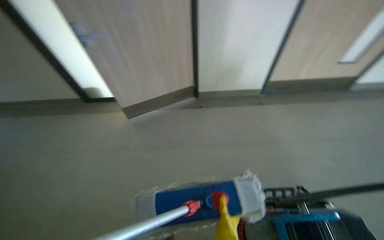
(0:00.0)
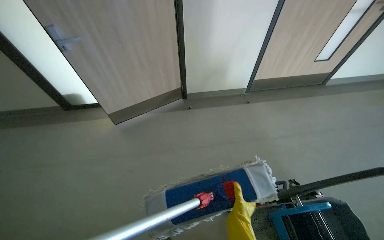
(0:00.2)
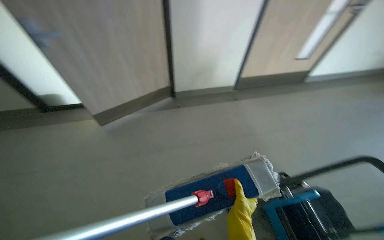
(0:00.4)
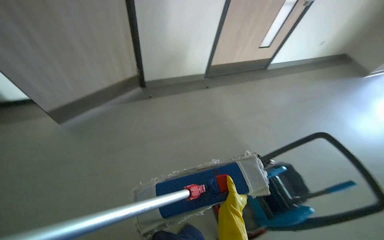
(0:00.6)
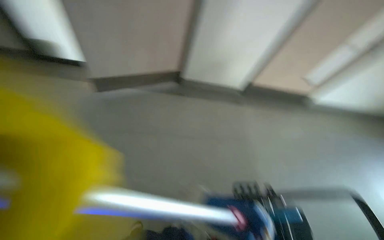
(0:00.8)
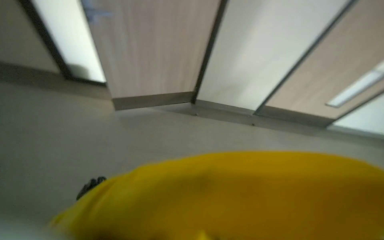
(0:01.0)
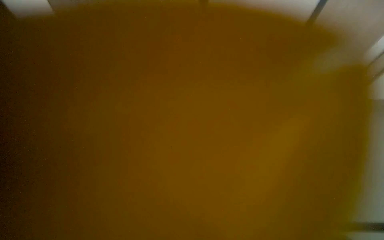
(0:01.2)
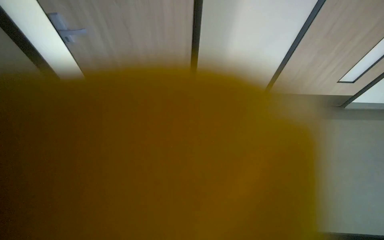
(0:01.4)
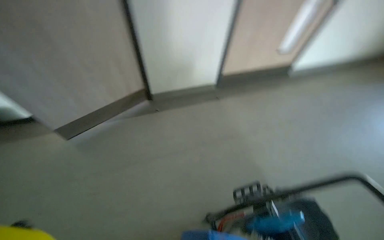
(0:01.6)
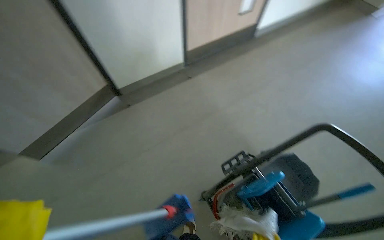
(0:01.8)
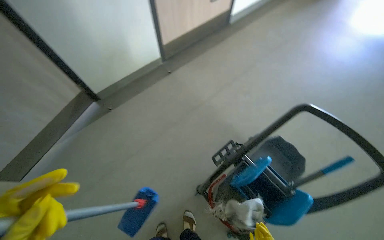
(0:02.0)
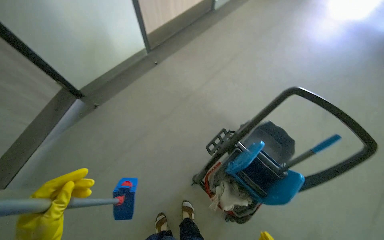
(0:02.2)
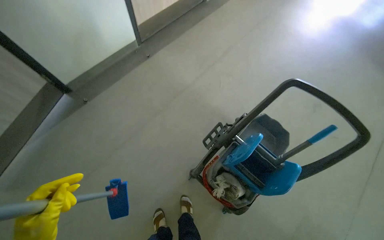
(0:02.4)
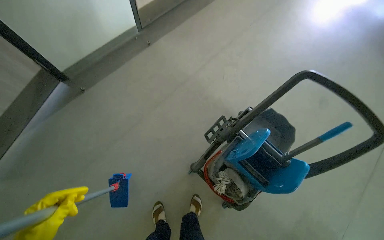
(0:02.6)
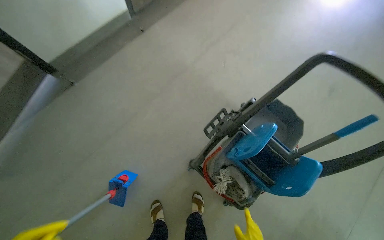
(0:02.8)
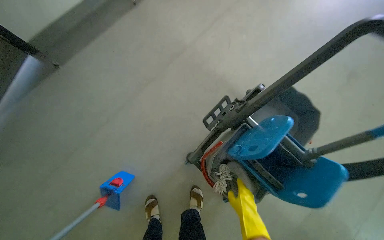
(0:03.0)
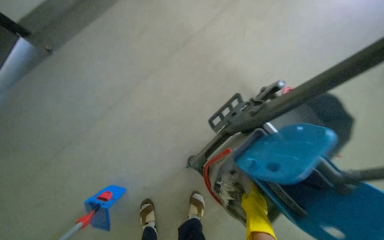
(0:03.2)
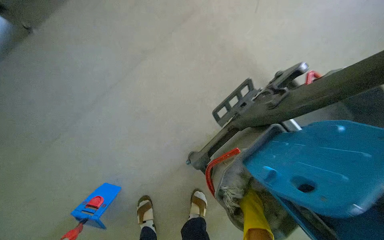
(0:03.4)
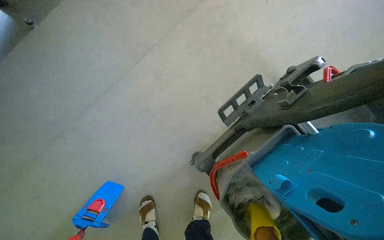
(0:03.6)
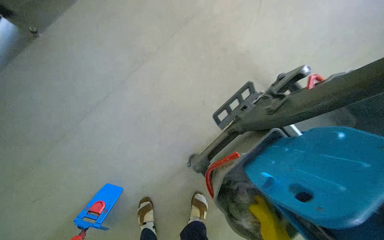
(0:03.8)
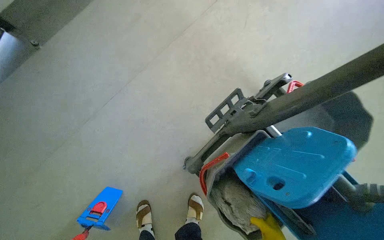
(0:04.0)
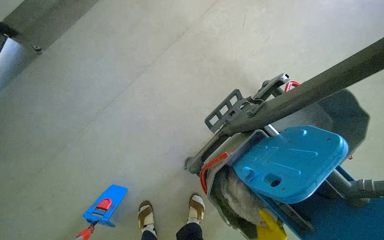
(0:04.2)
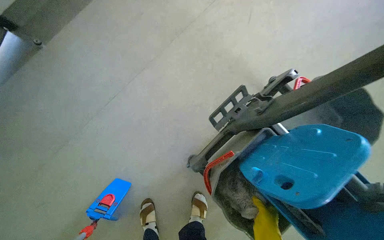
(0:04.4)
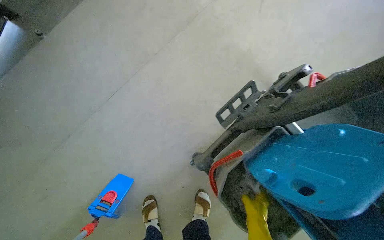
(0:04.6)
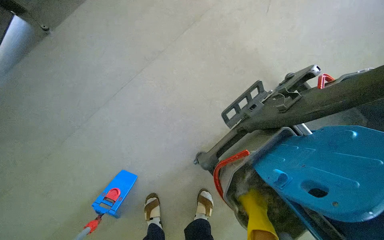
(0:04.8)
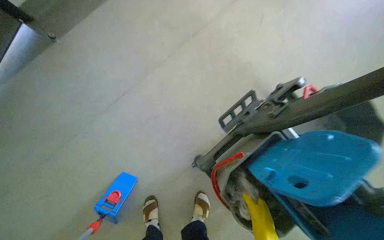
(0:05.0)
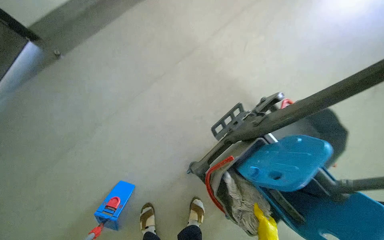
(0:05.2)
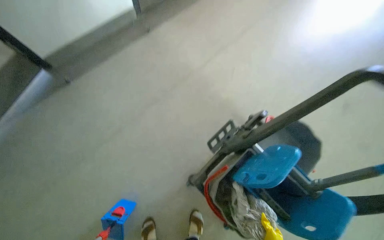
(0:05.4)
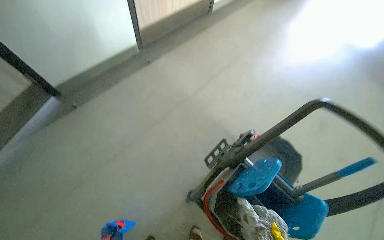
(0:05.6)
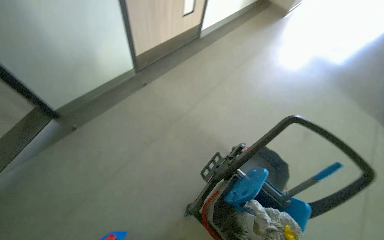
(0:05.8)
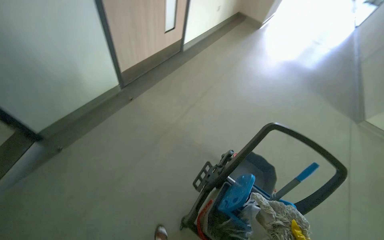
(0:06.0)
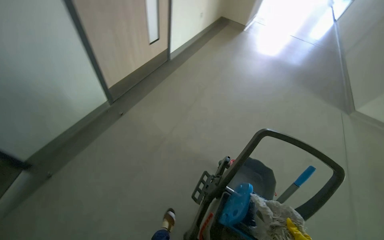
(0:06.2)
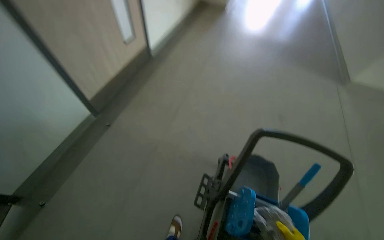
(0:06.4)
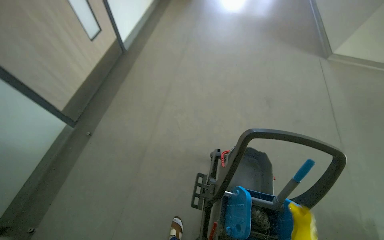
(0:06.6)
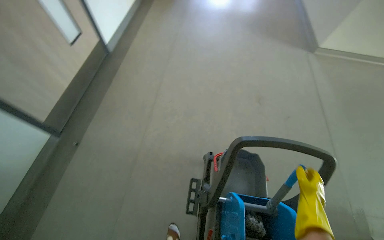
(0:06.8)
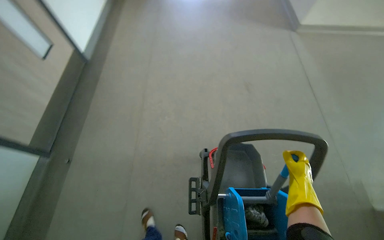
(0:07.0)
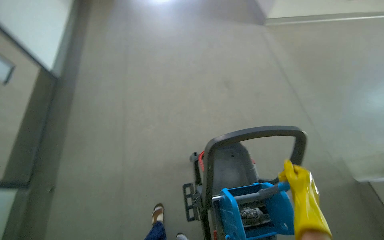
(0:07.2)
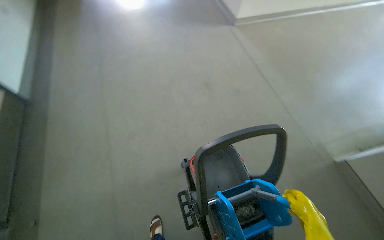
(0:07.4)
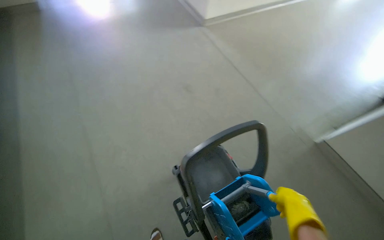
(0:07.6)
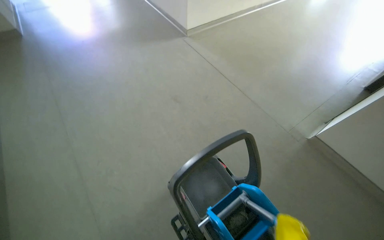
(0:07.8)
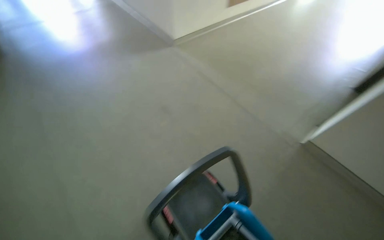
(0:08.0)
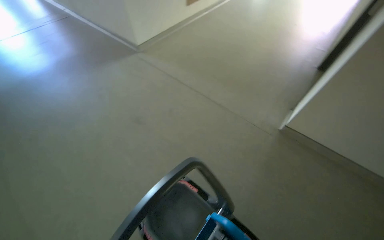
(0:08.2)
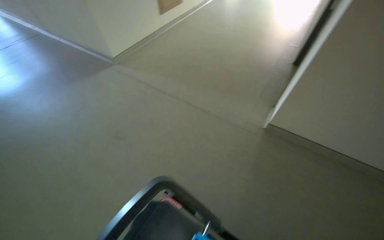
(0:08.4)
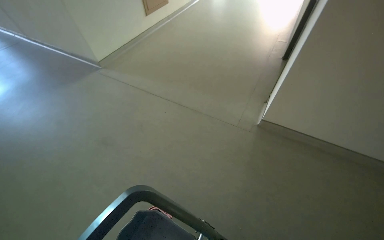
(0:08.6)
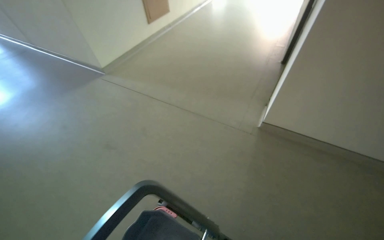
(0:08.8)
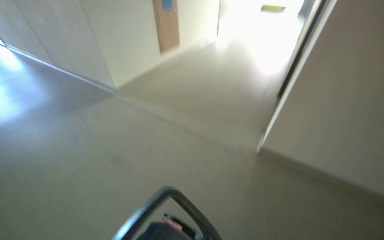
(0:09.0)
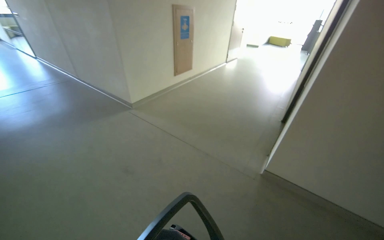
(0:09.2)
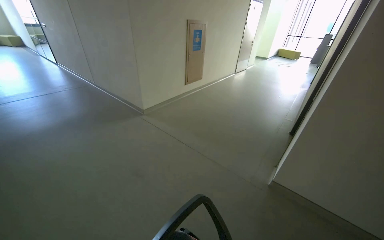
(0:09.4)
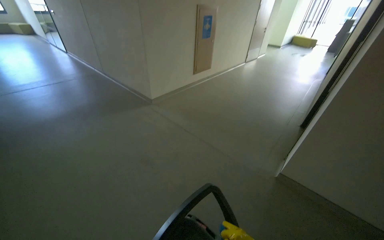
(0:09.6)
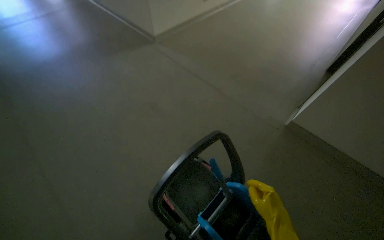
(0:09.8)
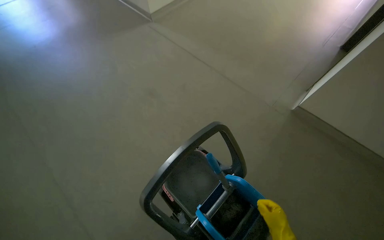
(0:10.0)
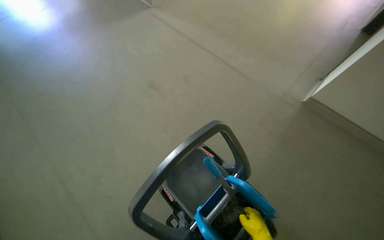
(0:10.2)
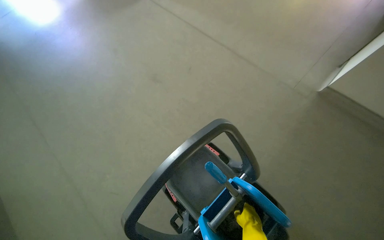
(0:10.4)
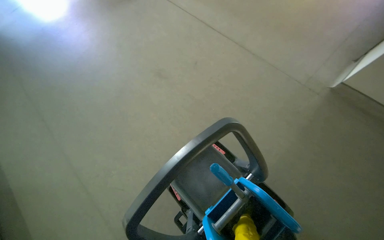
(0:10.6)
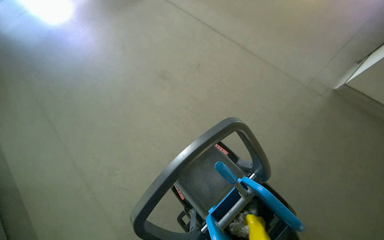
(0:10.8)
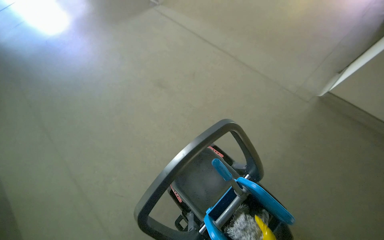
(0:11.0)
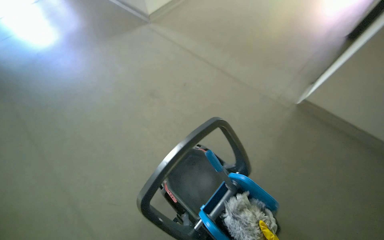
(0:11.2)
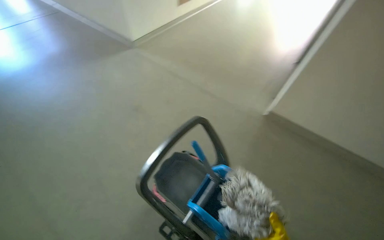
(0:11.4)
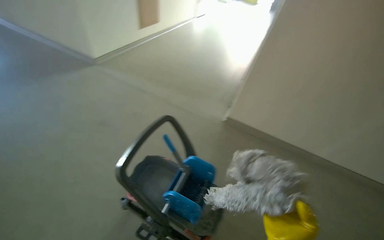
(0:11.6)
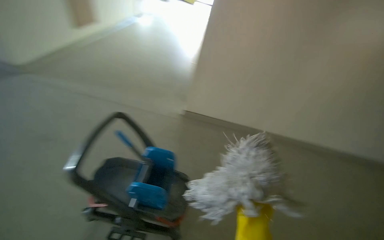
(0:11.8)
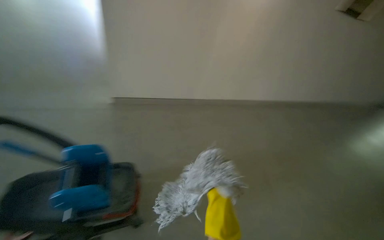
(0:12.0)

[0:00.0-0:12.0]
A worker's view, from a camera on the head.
Job: preparing cleaning supplies.
The whole recording: Preparing mop for cleaning. The worker changes the mop head on the mop handle.
0:00.0 to 0:01.6: The head turns to the right by about 35 degrees.
0:04.4 to 0:06.0: The head travels about 50 cm. The camera sweeps to the right, by some 15 degrees. The view tips upward by approximately 25 degrees.
0:06.0 to 0:07.6: The head travels some 50 cm. The wearer's head swings some 65 degrees to the right.
0:07.6 to 0:09.0: The head turns to the right by approximately 30 degrees. The camera pitches upward, by some 15 degrees.
0:09.0 to 0:10.4: The view pans to the left by about 15 degrees. The view tips downward by some 25 degrees.
0:10.4 to 0:12.0: The camera is carried approximately 70 cm. The wearer's head swings some 60 degrees to the right. The view tilts some 15 degrees upward.

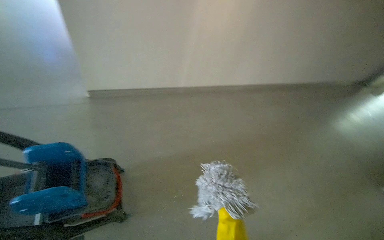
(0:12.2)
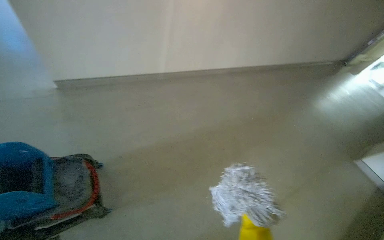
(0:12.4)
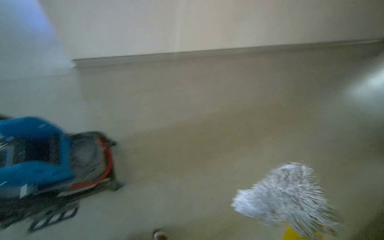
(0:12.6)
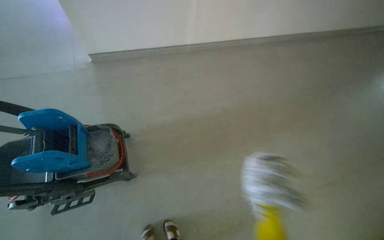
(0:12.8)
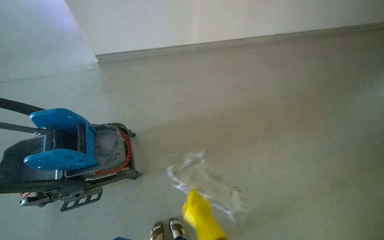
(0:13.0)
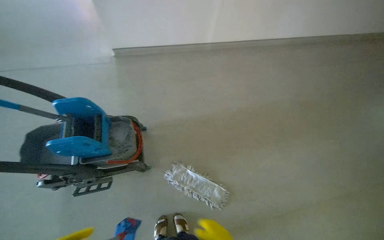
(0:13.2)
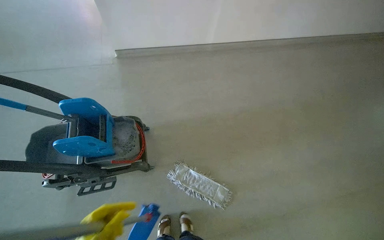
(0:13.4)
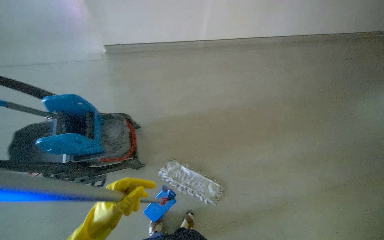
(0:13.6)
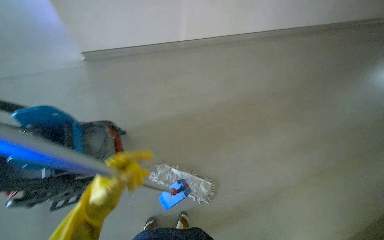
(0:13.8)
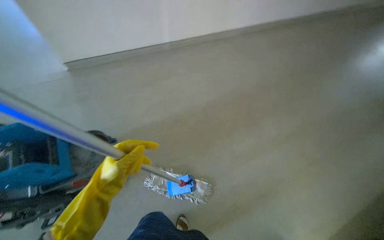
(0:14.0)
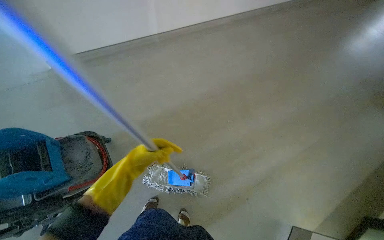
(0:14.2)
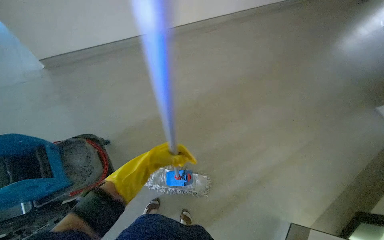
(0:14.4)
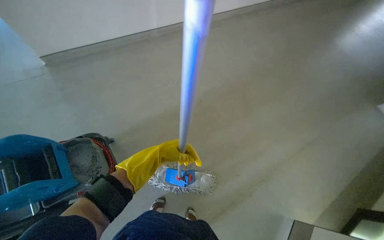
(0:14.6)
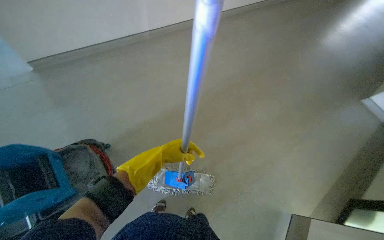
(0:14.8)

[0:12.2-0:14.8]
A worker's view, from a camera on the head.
Job: preparing cleaning supplies.
The whole recording: Preparing mop for cleaning. The worker changes the mop head on the mop handle.
0:12.2 to 0:13.4: The view tips downward by approximately 15 degrees.
0:13.4 to 0:14.8: The head turns to the right by approximately 25 degrees.

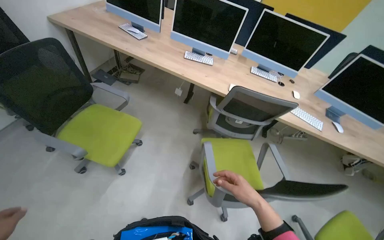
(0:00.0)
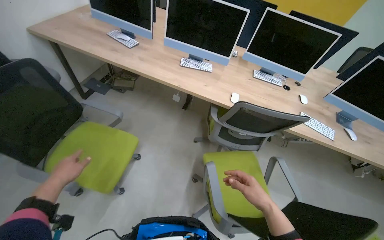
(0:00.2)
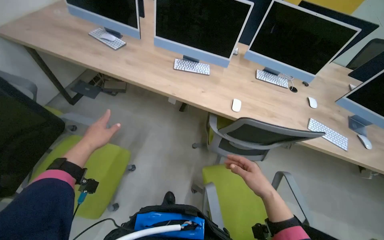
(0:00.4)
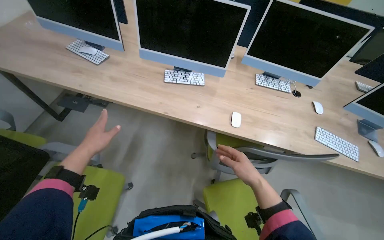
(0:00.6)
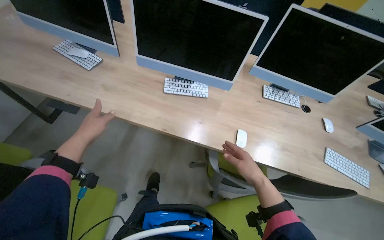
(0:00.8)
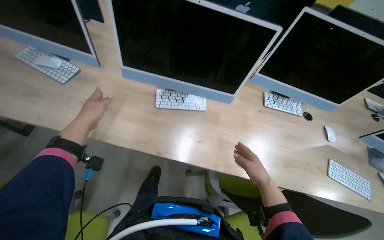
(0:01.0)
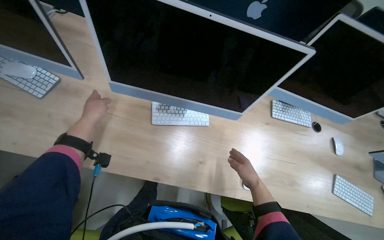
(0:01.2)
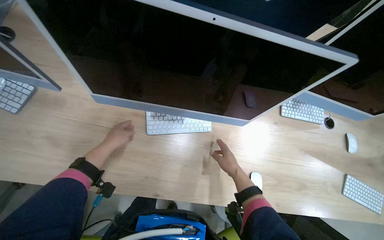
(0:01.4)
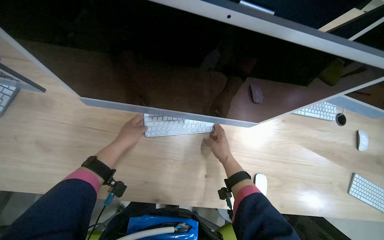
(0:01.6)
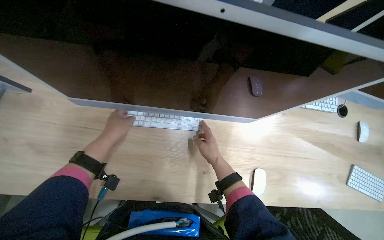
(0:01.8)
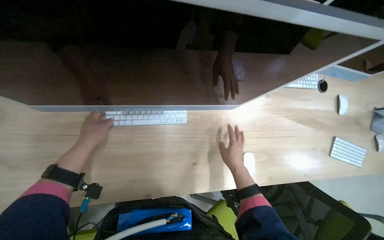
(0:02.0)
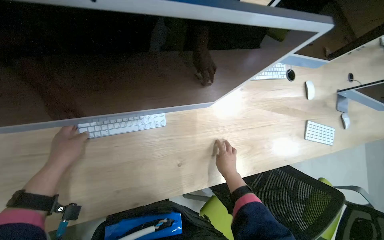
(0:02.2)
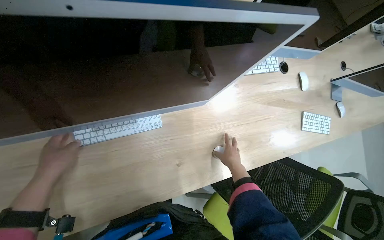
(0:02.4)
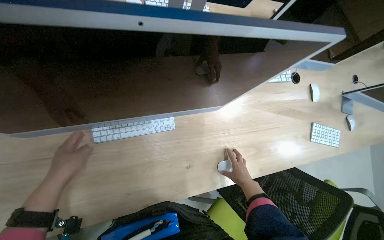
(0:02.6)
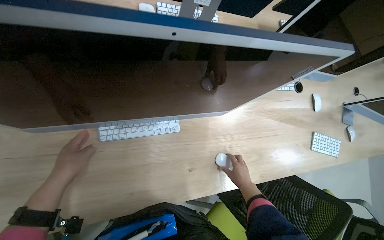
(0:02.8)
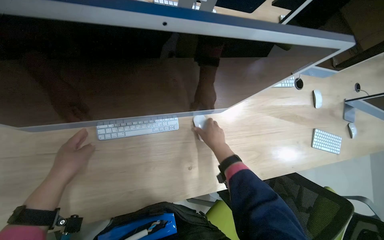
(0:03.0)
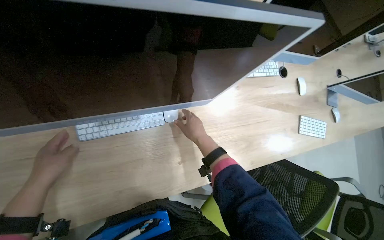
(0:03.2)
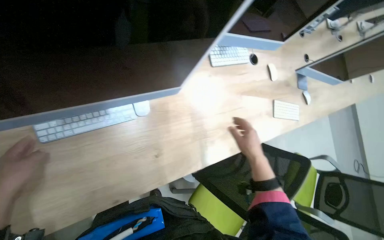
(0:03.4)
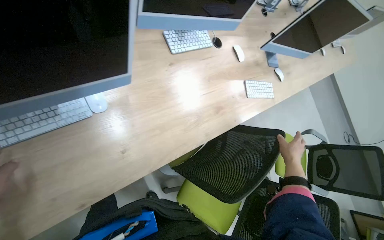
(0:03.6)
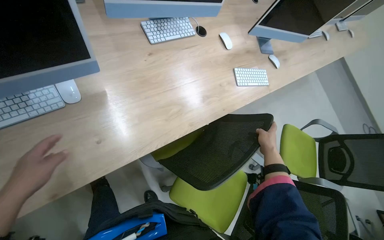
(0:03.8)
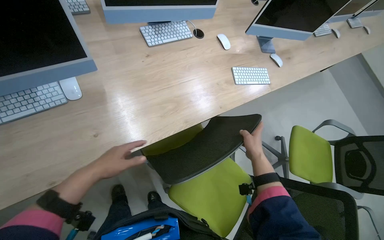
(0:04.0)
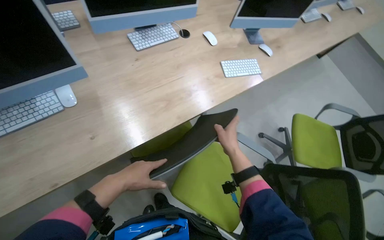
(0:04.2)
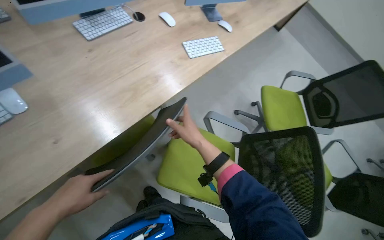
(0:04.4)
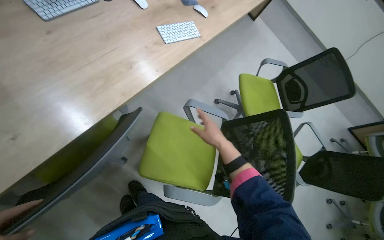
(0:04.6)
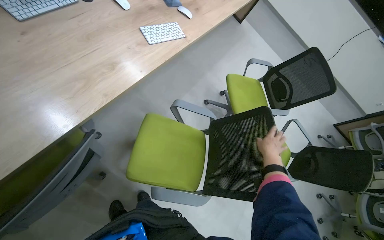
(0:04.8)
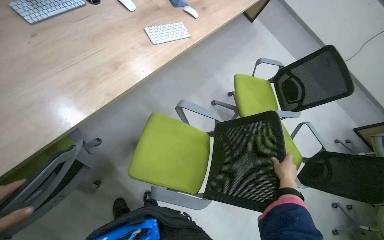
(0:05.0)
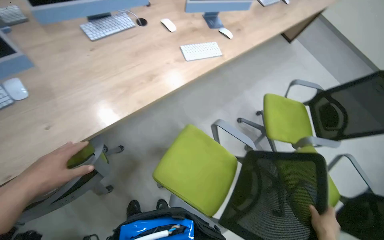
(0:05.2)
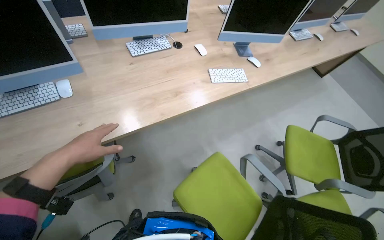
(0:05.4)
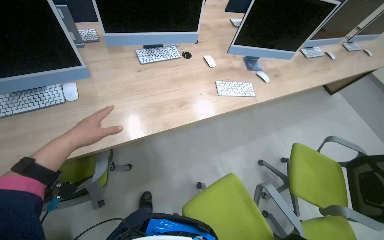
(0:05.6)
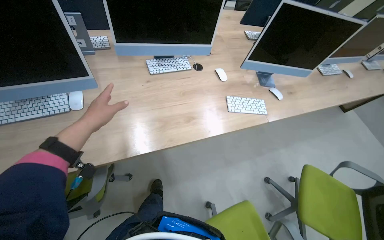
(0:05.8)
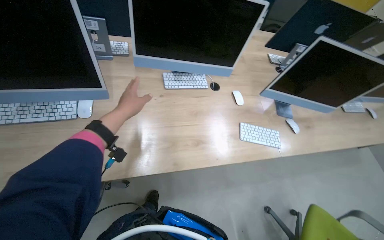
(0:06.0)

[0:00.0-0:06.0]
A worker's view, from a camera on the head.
Job: organizing items.
The whole recording: Organizing computer workstations. The worker adjusts keyboards, mice, and chairs at multiple computer workstations.
0:00.0 to 0:01.6: The camera is carried roughly 1.5 m. The wearer looks roughly 30 degrees further downward.
0:01.6 to 0:03.0: The right hand reaches roughly 15 cm down the picture, then returns. Meanwhile the left hand heads nearer to the camera, covering about 10 cm.
0:03.0 to 0:04.4: The head travels roughly 60 cm. The scene turns some 40 degrees counterclockwise in the picture.
0:04.4 to 0:06.0: The wearer's head swings roughly 35 degrees to the left. The wearer looks some 15 degrees further upward.
